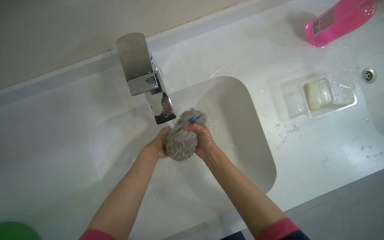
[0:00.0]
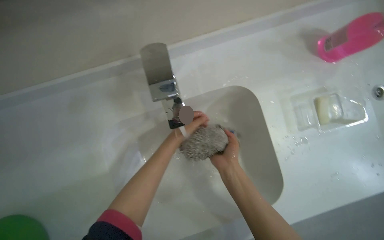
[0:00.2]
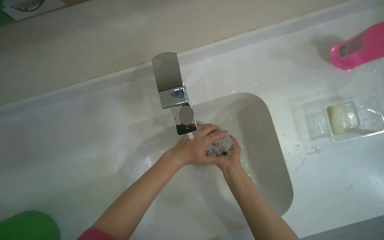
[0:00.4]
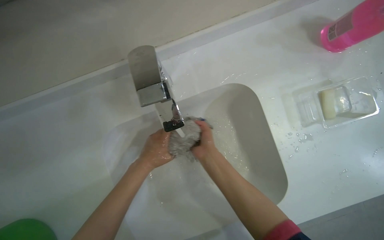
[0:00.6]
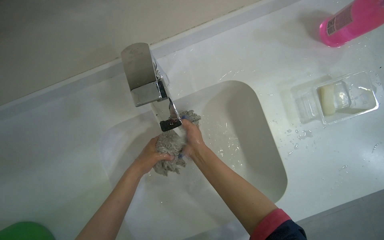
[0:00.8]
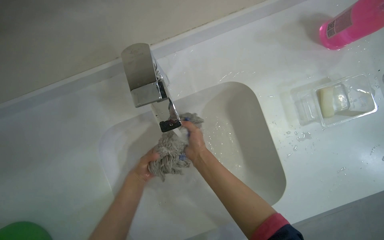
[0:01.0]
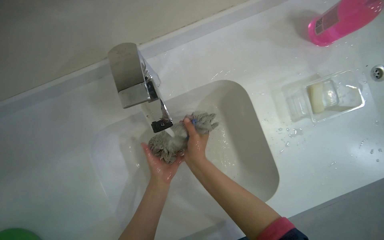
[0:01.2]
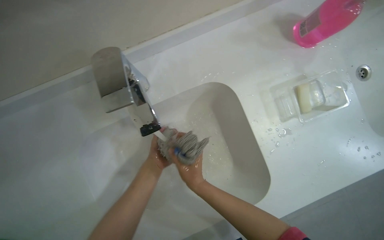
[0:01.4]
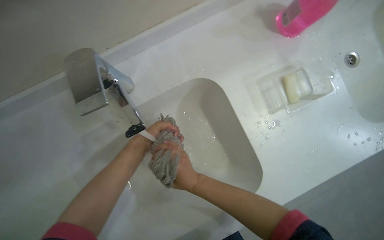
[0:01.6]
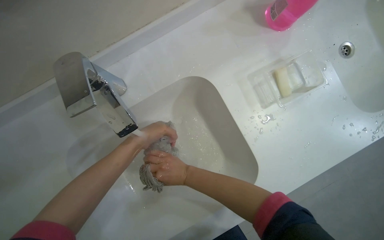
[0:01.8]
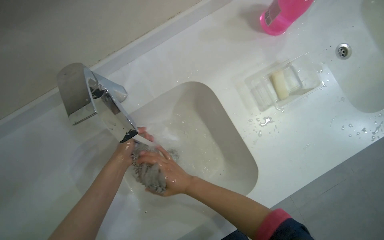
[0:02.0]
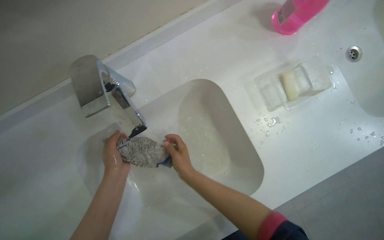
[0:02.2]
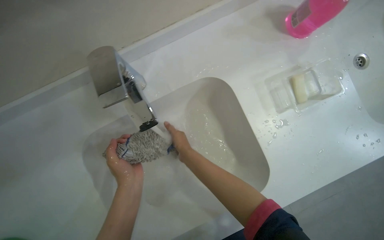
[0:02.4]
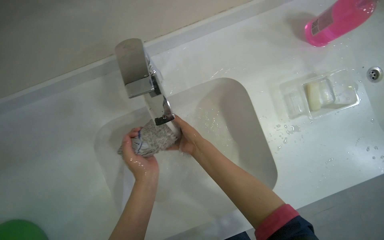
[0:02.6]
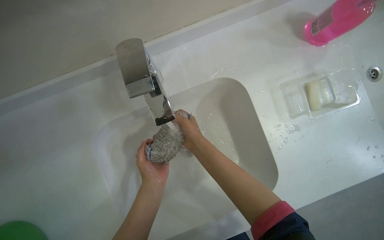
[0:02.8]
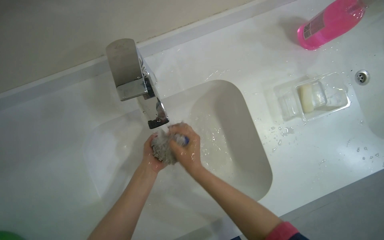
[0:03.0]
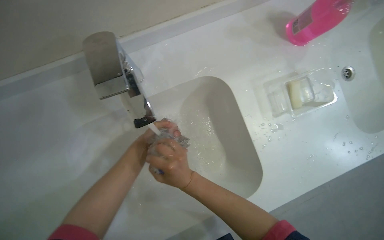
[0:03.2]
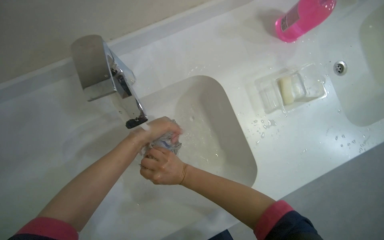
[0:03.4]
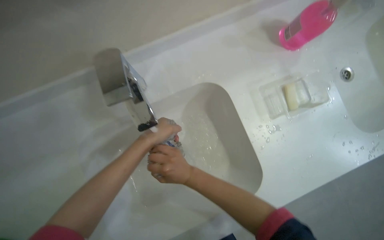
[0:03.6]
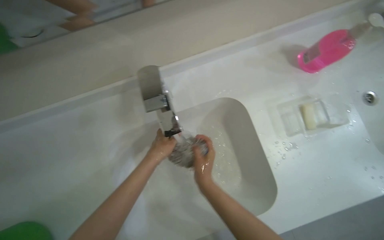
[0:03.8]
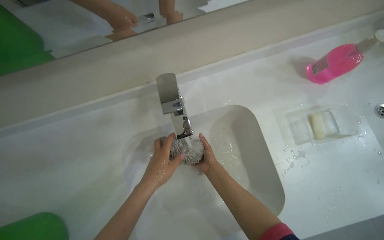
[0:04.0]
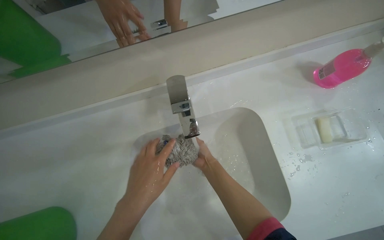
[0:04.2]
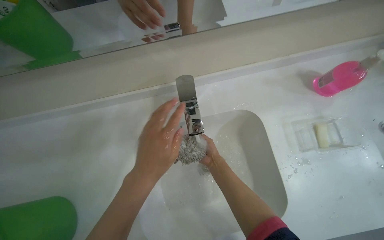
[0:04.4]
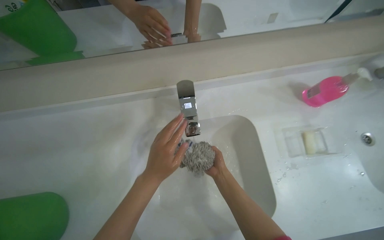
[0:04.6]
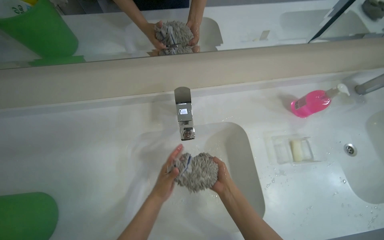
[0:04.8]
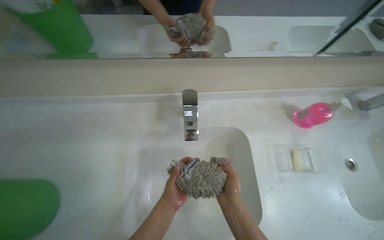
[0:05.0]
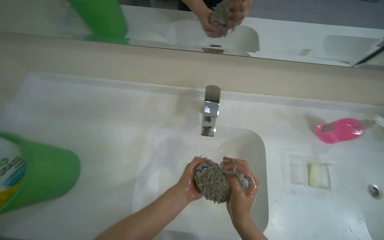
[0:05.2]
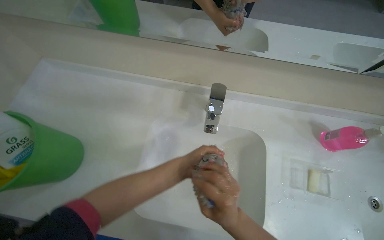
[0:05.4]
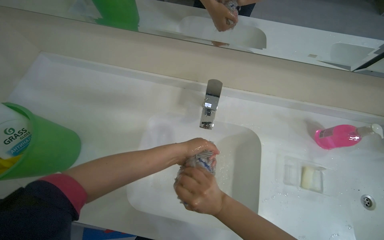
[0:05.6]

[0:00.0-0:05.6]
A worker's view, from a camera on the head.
Job: preparing cleaning supplies.
The whole recording: Washing mop head in sink. The worker washes the mop head under running water in the sink.
0:04.2 to 0:05.6: Everything in view rotates some 25 degrees clockwise. The right hand travels nearer to the camera by approximately 20 cm.

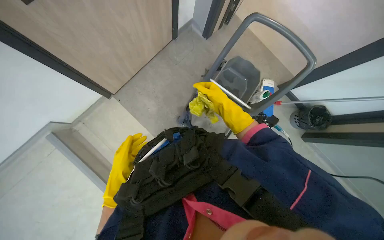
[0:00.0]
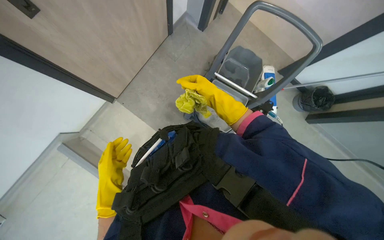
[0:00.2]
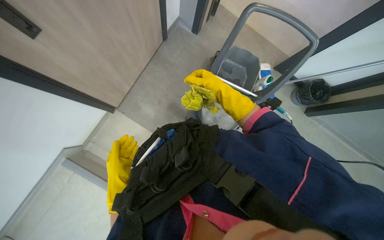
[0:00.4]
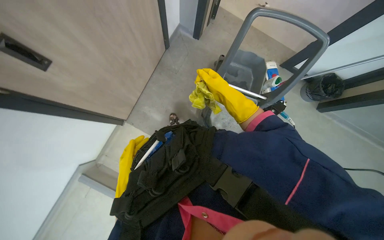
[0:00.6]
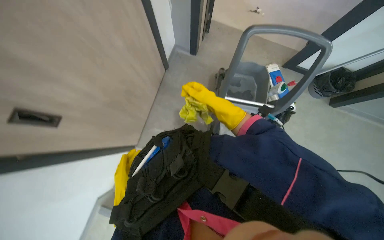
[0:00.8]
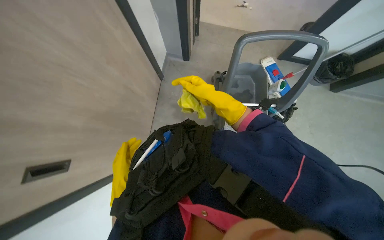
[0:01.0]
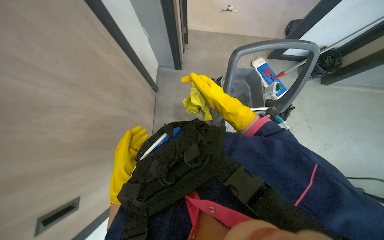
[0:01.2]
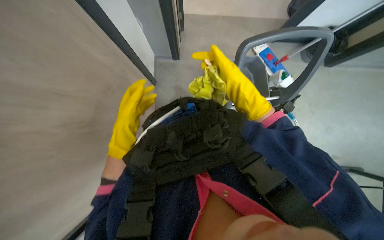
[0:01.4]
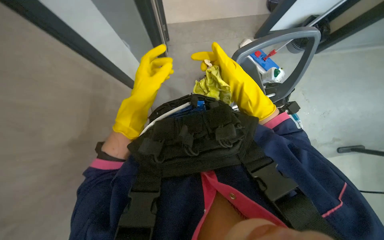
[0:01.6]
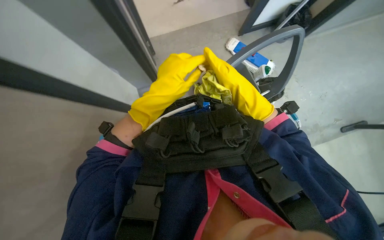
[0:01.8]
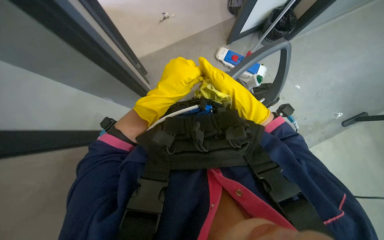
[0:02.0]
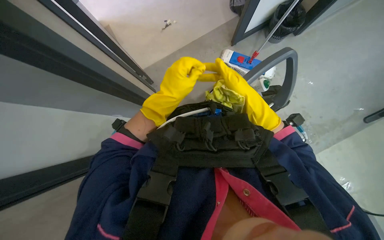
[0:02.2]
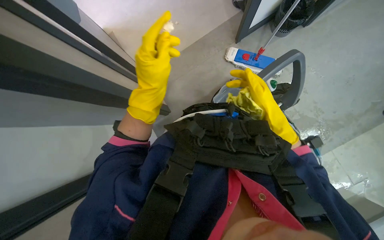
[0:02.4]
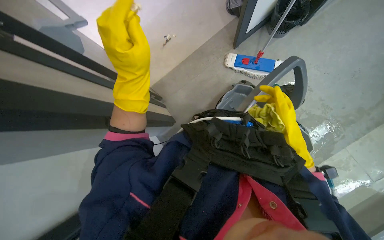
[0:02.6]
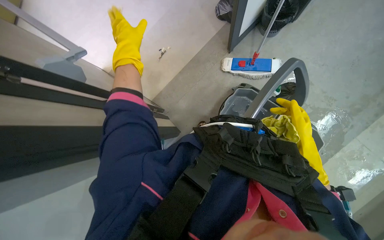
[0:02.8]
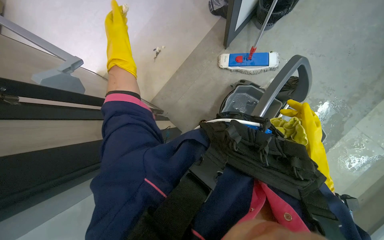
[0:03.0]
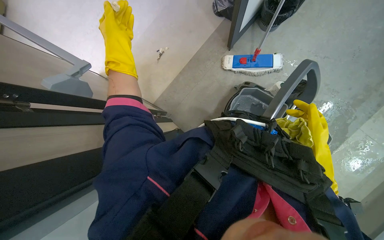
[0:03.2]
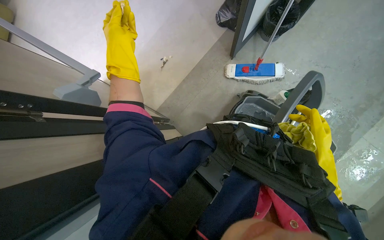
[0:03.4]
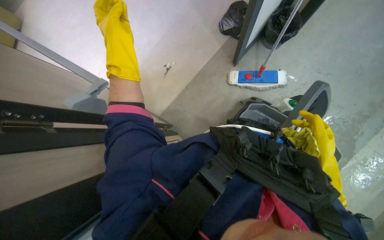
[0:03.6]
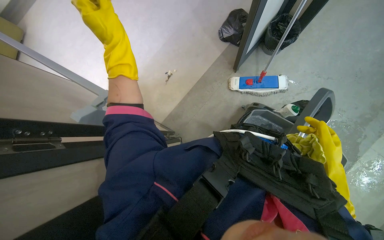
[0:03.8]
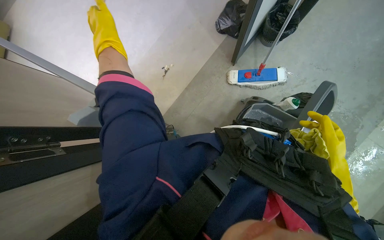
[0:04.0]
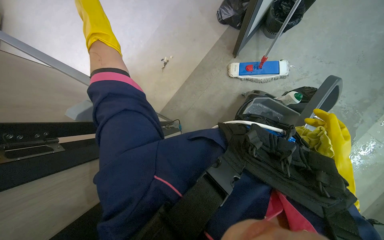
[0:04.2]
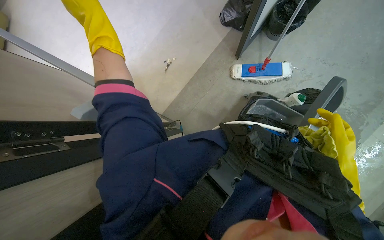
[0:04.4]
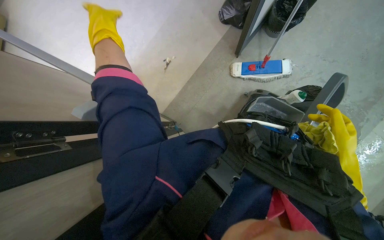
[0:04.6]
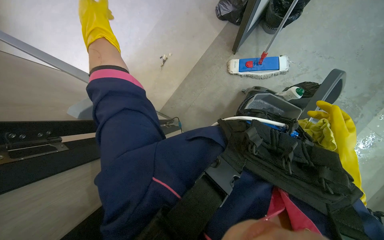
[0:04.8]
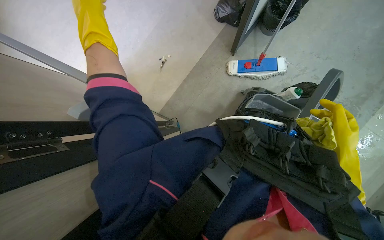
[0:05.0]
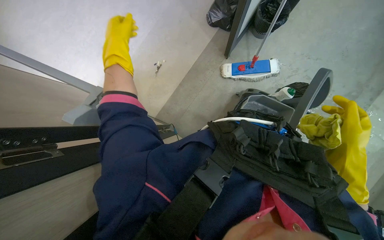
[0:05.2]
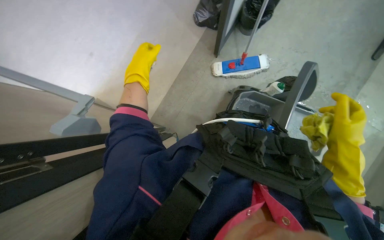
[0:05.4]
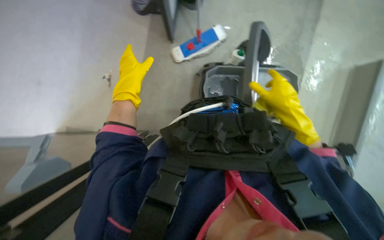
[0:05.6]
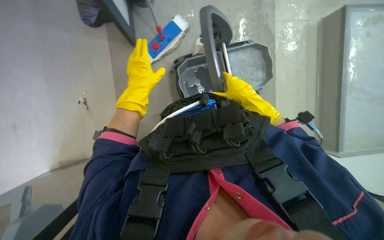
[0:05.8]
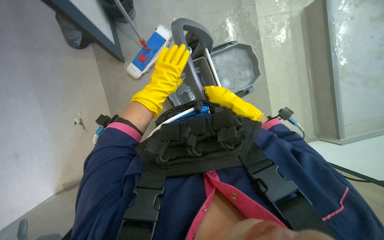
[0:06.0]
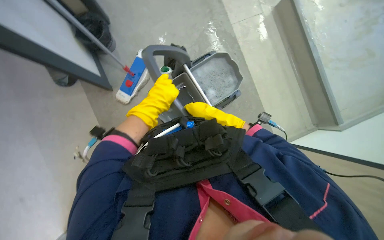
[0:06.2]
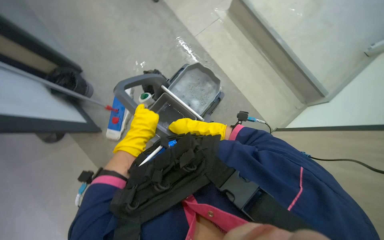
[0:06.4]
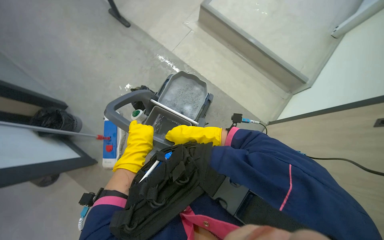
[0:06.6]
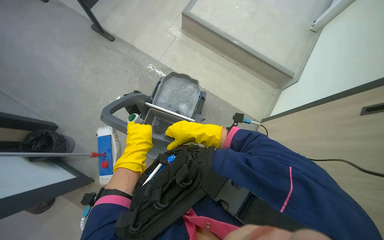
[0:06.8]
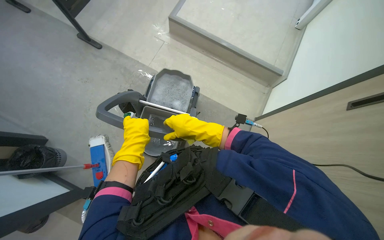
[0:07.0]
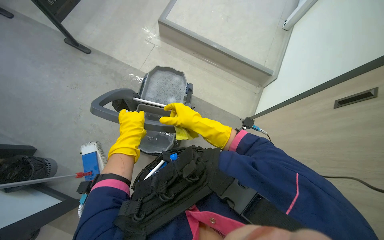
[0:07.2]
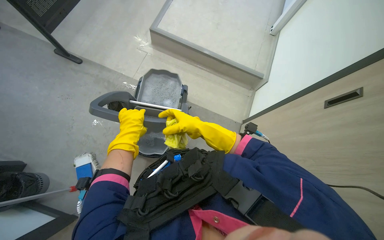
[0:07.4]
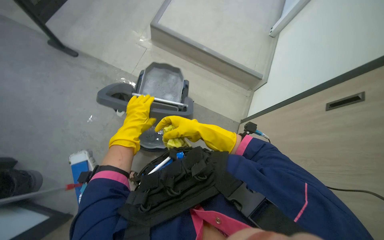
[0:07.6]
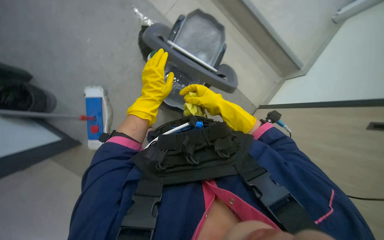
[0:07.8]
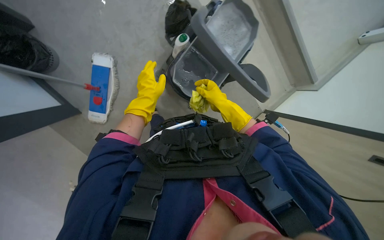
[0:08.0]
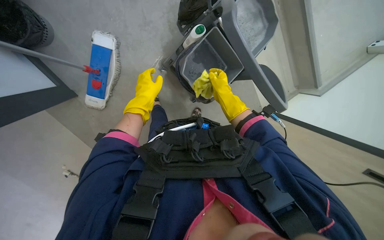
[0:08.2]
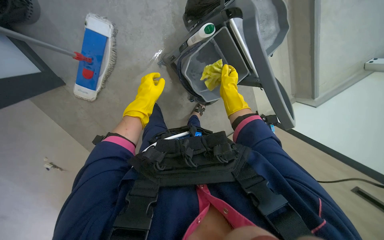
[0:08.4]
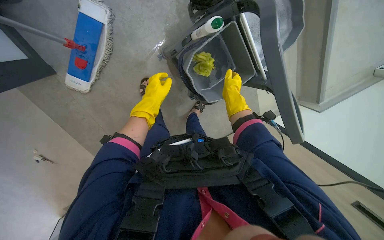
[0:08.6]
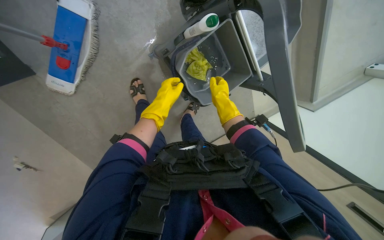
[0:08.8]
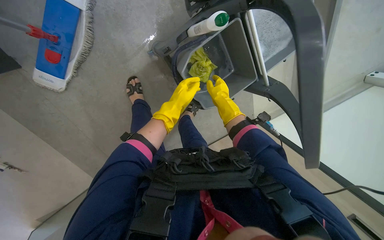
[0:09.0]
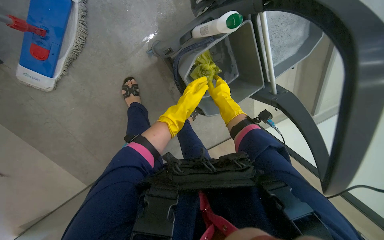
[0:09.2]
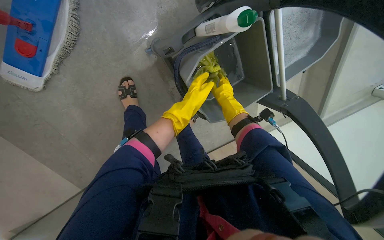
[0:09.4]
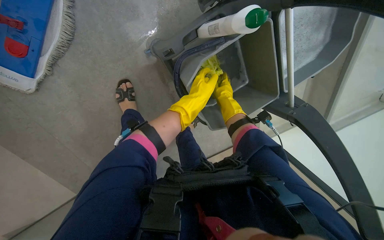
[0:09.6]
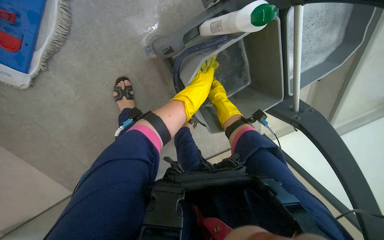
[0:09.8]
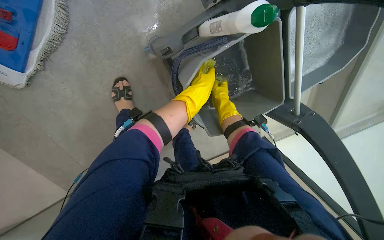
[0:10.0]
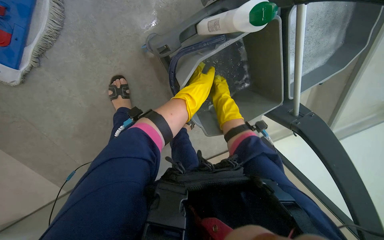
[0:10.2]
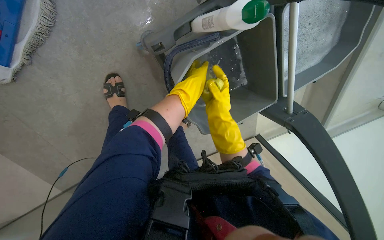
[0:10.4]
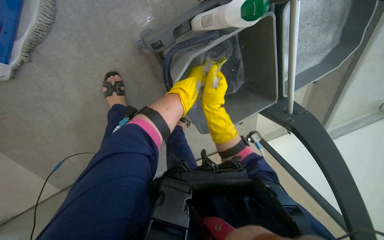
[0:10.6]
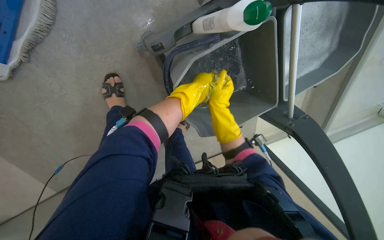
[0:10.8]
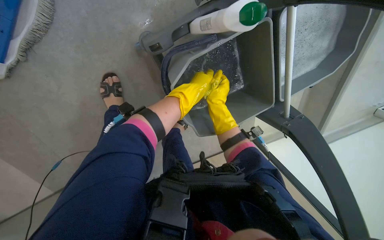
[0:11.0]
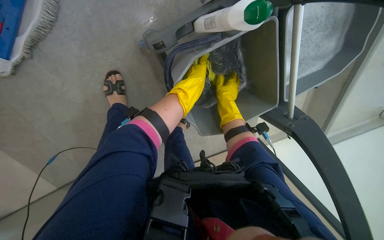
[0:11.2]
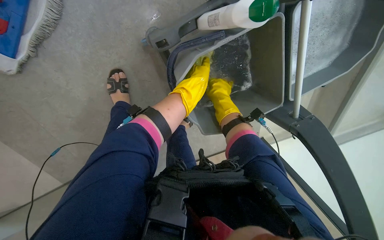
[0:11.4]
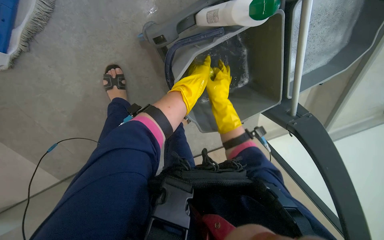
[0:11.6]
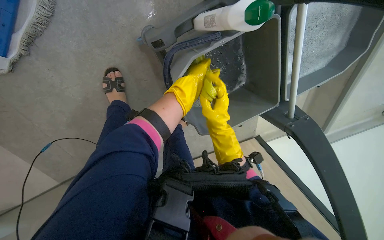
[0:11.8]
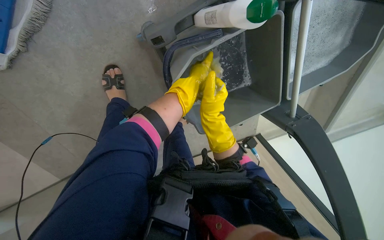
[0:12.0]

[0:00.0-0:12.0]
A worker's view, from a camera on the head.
Job: preparing cleaning supplies.
The whole recording: Wringing cleaning cloth. The worker wrings out a yellow cleaning cloth in a bucket on the cleaning cart.
0:00.0 to 0:01.6: The camera travels about 40 cm. The scene rotates counterclockwise by some 50 degrees.
0:01.6 to 0:03.0: The scene rotates counterclockwise by approximately 35 degrees. The right hand heads down the picture, to the right and farther from the camera, covering roughly 25 cm. The left hand heads up the picture, covering some 35 cm.
0:03.0 to 0:04.4: The right hand is displaced nearer to the camera by some 10 cm. Meanwhile the left hand heads nearer to the camera, covering about 20 cm.
0:04.4 to 0:06.0: The wearer looks some 55 degrees further to the right.
0:06.0 to 0:07.6: The head turns to the right by about 55 degrees. The view tilts some 20 degrees upward.
0:07.6 to 0:09.0: The camera pitches downward, by roughly 15 degrees. The scene rotates clockwise by roughly 30 degrees.
0:09.0 to 0:10.4: The right hand moves some 25 cm farther from the camera and comes back.

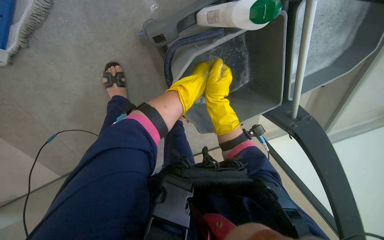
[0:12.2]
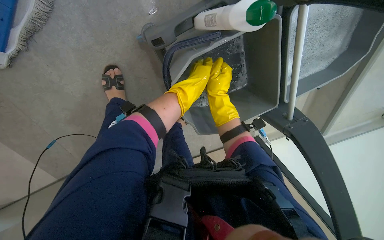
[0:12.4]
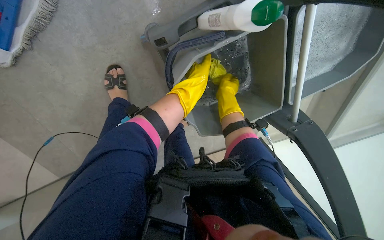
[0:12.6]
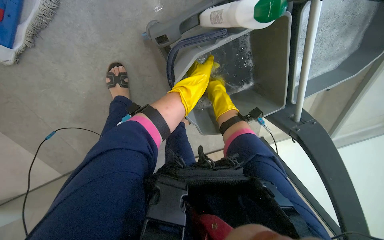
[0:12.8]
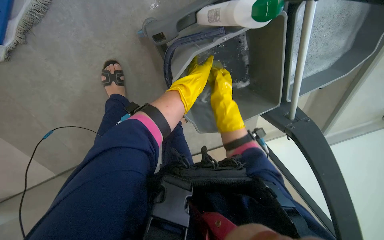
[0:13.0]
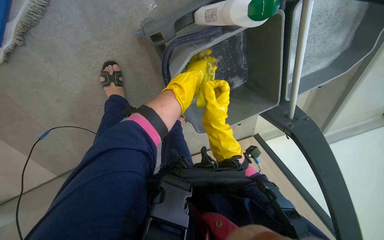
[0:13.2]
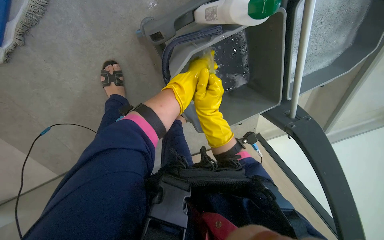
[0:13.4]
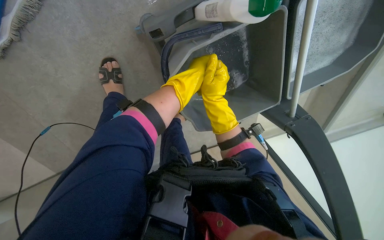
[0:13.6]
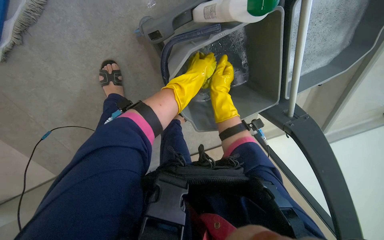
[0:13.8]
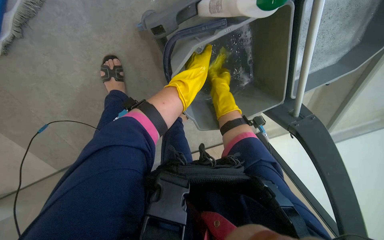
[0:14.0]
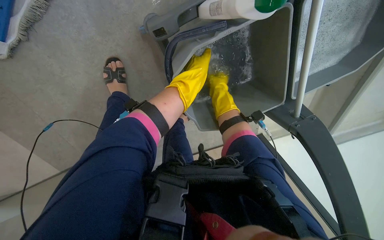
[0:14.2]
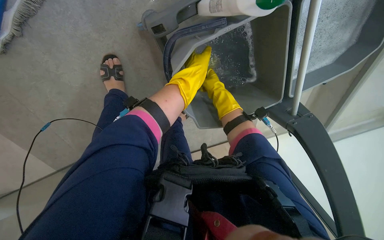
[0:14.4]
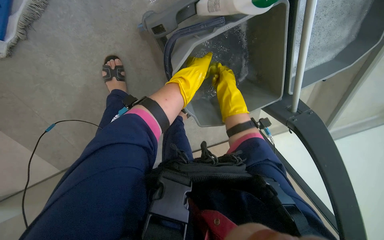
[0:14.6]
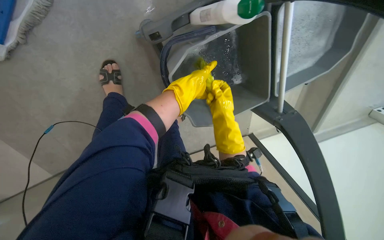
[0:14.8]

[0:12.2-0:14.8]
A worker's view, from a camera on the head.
Job: preparing cleaning supplies.
The whole recording: Wringing cleaning cloth. The worker wrings out a yellow cleaning cloth in a bucket on the cleaning cart.
0:12.2 to 0:13.4: The right hand moves approximately 15 cm farther from the camera and comes back.
0:13.4 to 0:14.8: The right hand shifts roughly 10 cm to the right, while the left hand moves some 10 cm farther from the camera and comes back.
